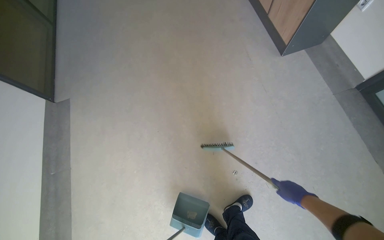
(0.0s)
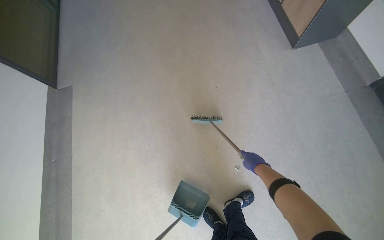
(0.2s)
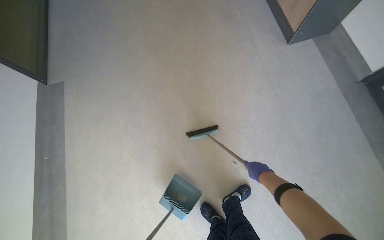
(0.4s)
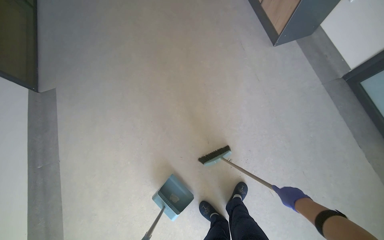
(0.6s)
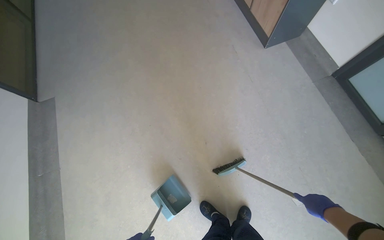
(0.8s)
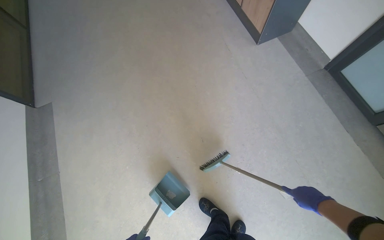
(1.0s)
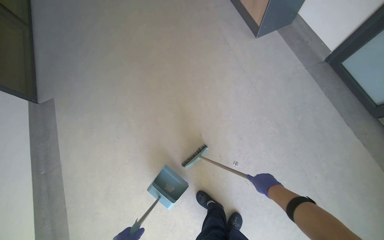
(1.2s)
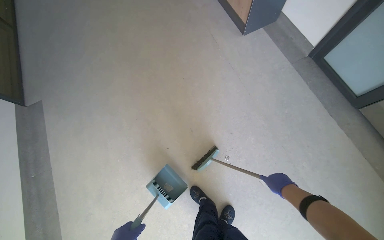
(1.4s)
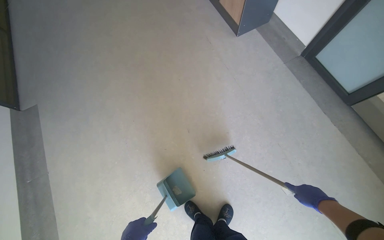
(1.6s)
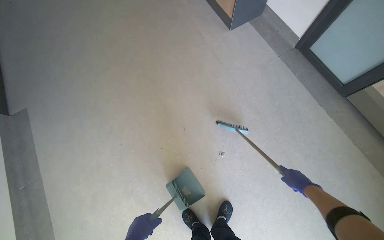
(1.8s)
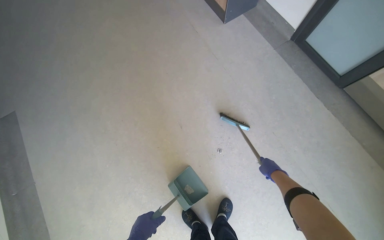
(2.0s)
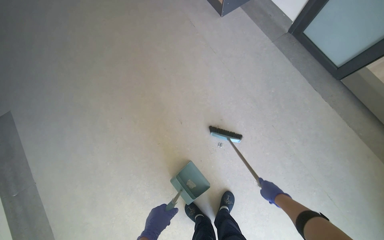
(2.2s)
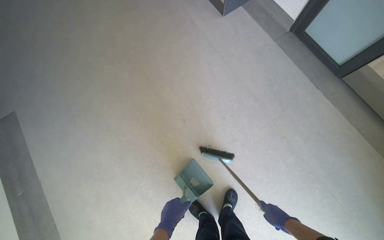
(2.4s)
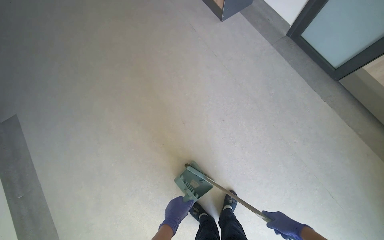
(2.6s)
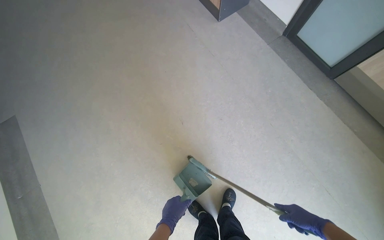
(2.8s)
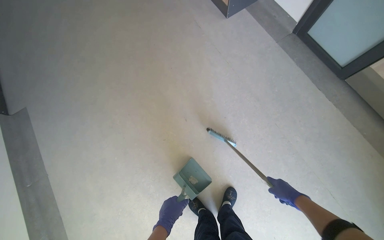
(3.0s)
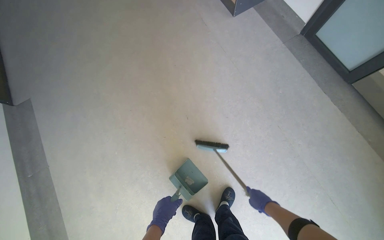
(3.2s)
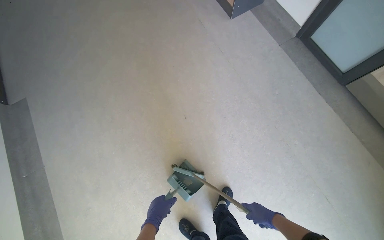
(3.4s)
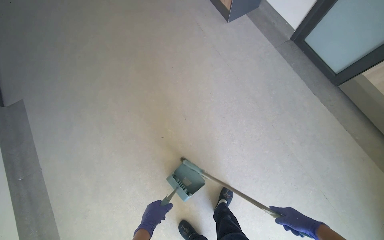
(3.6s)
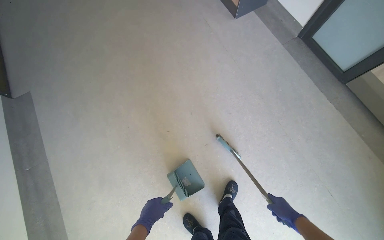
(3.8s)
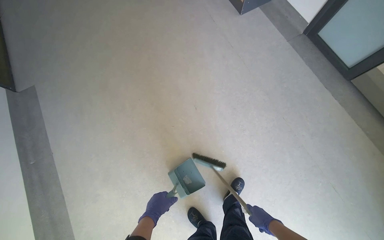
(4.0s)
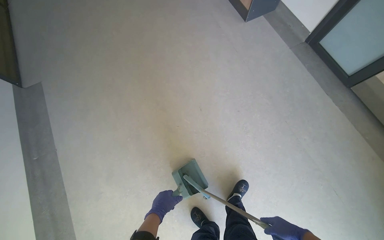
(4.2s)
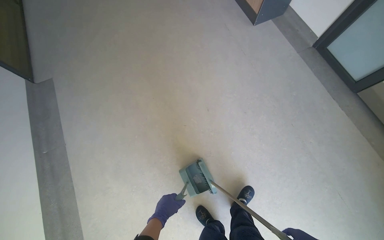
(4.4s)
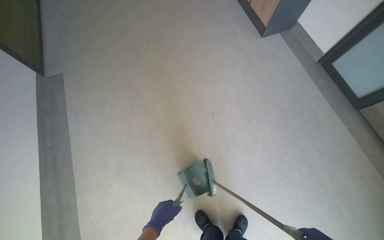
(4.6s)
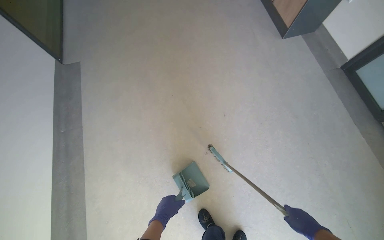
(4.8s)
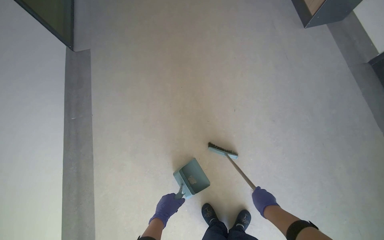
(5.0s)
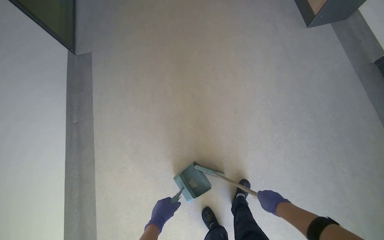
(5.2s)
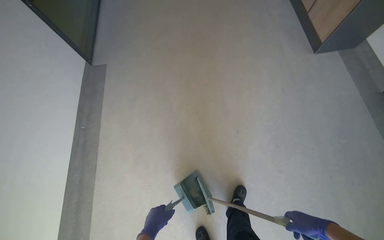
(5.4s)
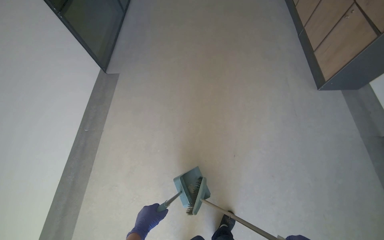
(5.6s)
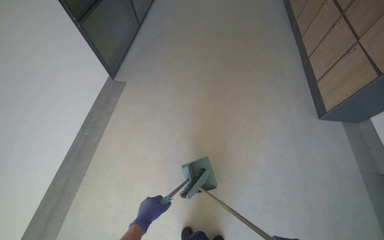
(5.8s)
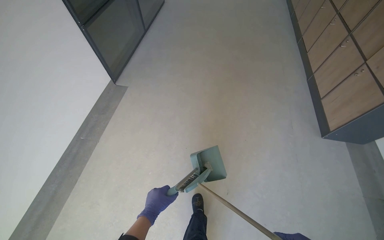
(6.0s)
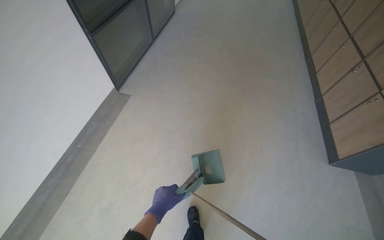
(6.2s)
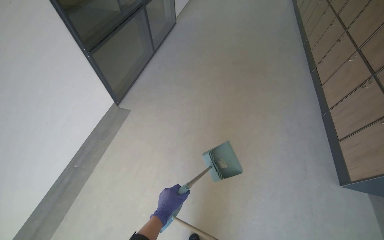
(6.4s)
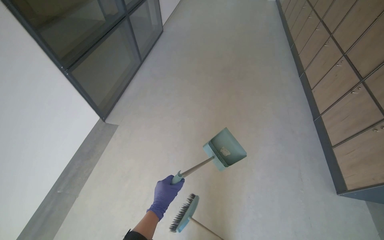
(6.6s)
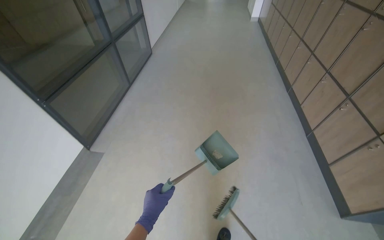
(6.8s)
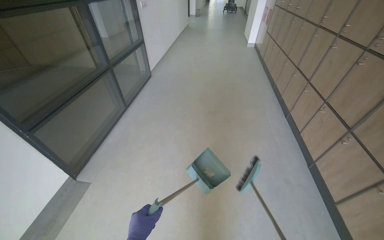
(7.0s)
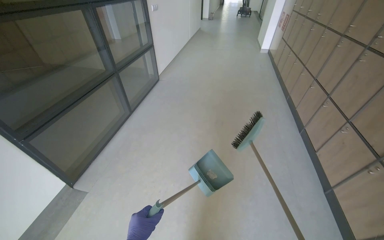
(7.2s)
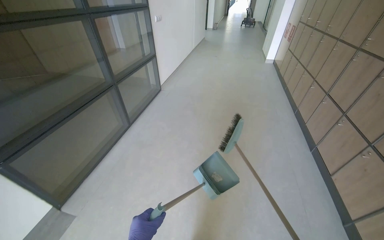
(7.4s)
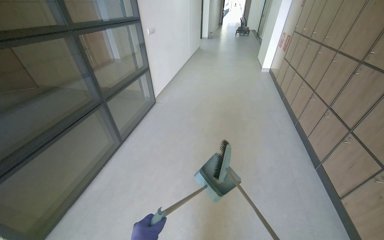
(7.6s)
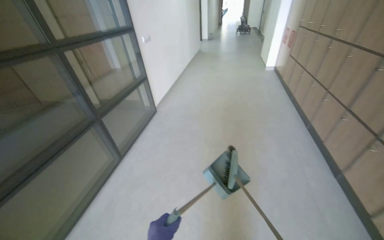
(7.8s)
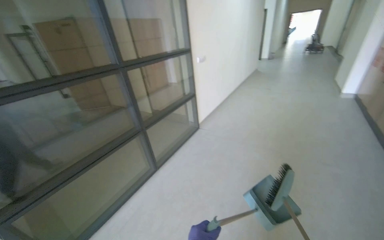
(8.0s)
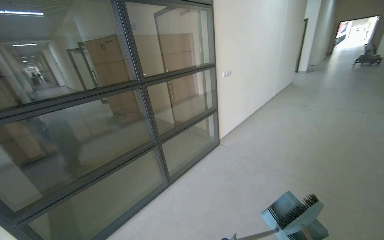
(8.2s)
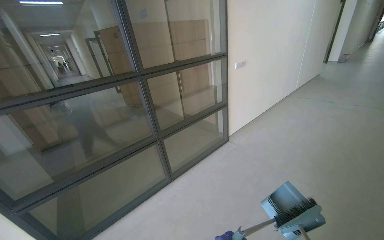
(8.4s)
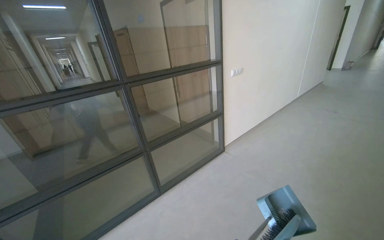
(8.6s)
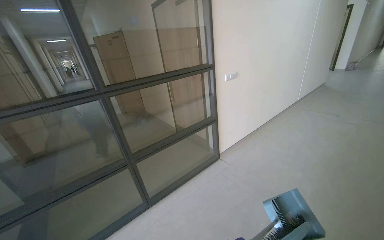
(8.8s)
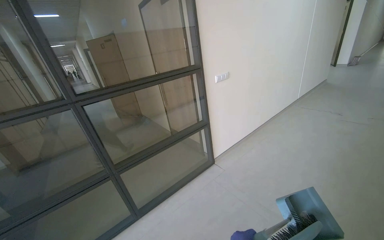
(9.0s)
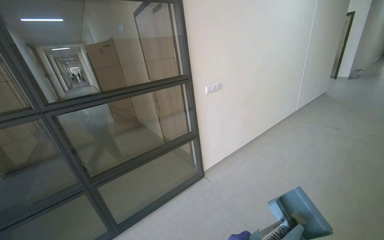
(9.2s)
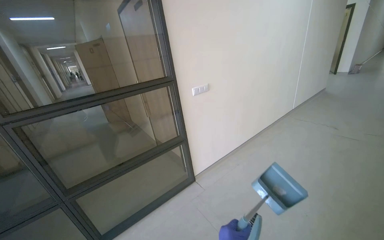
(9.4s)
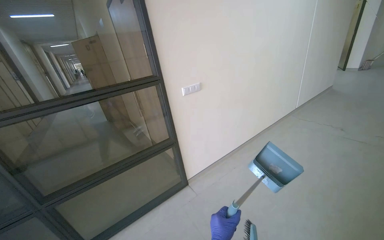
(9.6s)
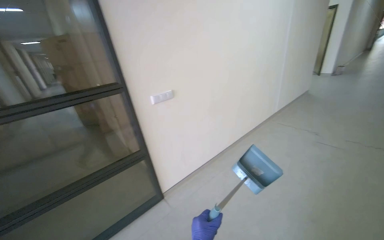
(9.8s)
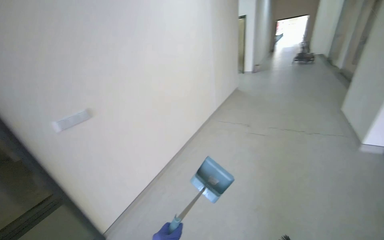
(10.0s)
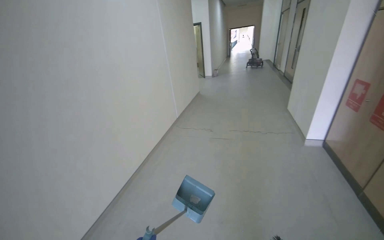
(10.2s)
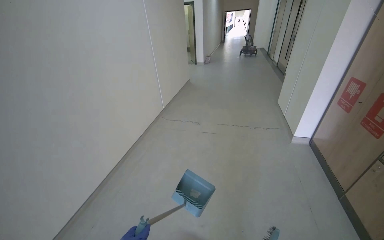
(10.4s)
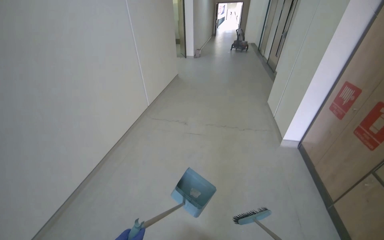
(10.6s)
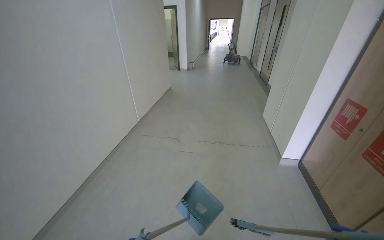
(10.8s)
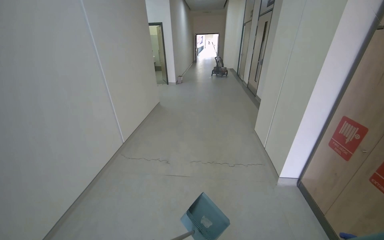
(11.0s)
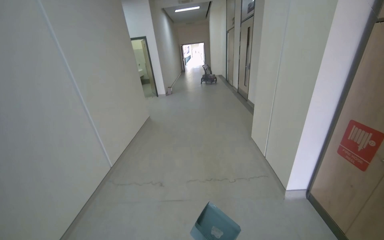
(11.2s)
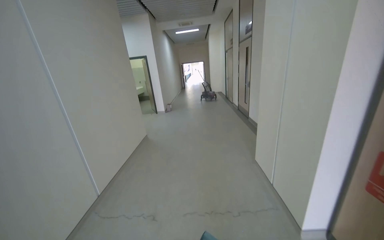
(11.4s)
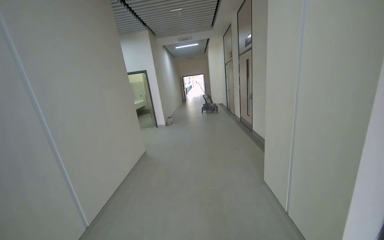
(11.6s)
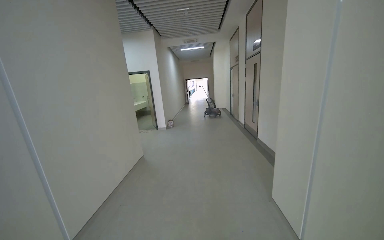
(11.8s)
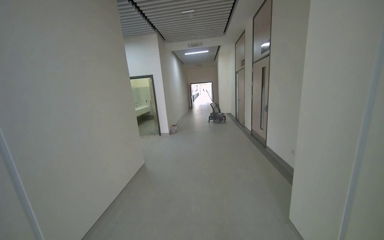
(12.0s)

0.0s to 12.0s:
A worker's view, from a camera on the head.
Job: sweeping floor.
The whole recording: Sweeping and collecting floor debris. The worker sweeps the floor with a broom and collects debris into a dustpan and a box.
0.0s to 1.6s: The right hand goes left and right, some 15 cm each way, reversing 3 times.
1.6s to 3.0s: The right hand swings nearer and farther, roughly 15 cm each way, with 2 reversals.
4.4s to 6.0s: The wearer's head swings approximately 35 degrees to the left.
6.0s to 7.6s: The camera travels approximately 1 m. The view tips upward by approximately 20 degrees.
7.6s to 9.0s: The camera is carried roughly 1 m. The head rotates roughly 40 degrees to the left.
9.0s to 10.4s: The head travels about 1 m. The wearer looks approximately 40 degrees further to the right.
10.4s to 12.0s: The camera is carried some 1 m. The camera pitches upward, by about 20 degrees.

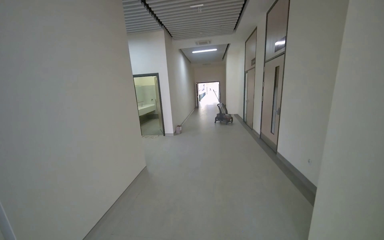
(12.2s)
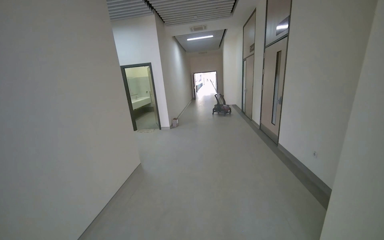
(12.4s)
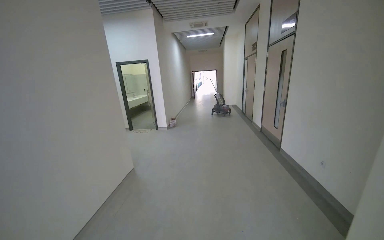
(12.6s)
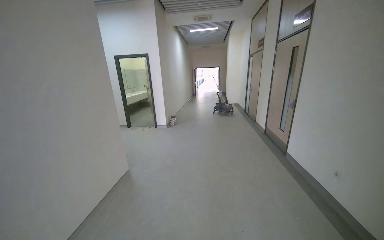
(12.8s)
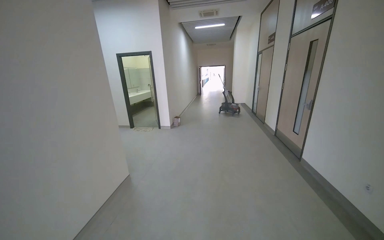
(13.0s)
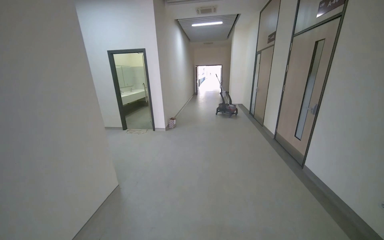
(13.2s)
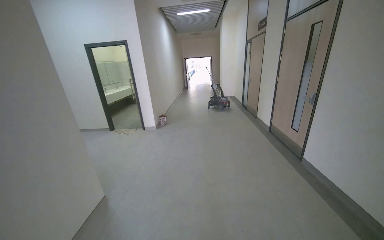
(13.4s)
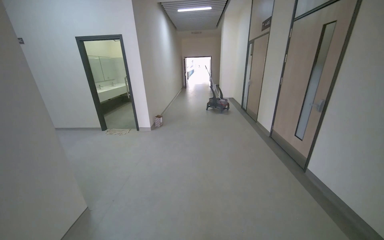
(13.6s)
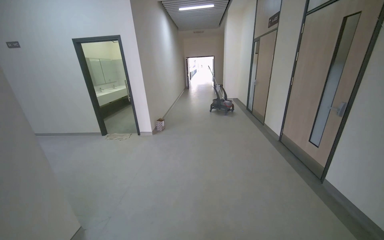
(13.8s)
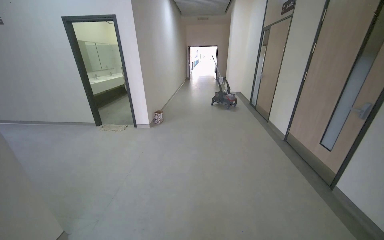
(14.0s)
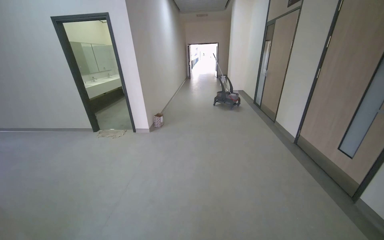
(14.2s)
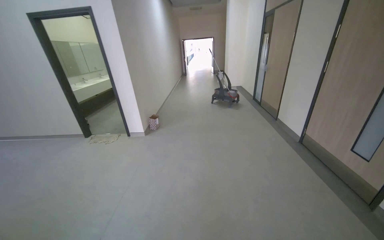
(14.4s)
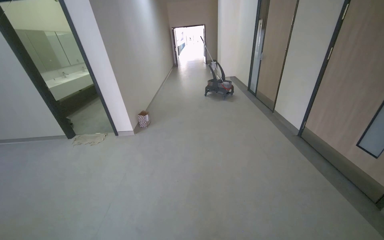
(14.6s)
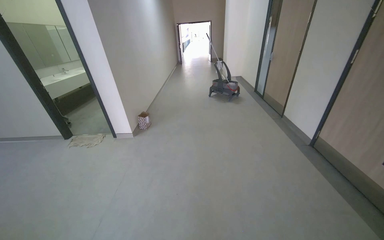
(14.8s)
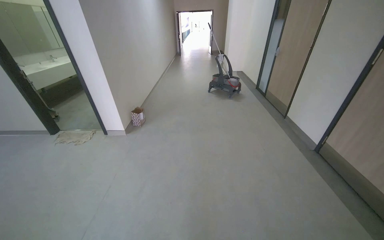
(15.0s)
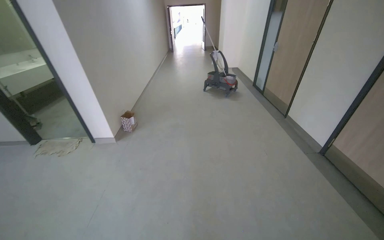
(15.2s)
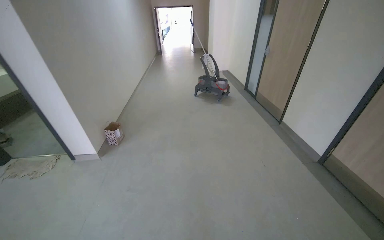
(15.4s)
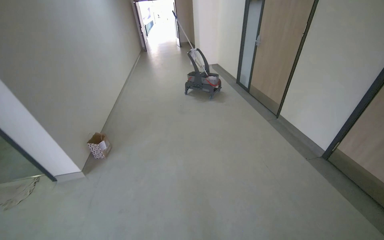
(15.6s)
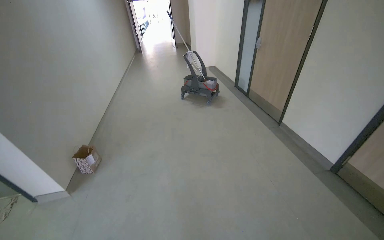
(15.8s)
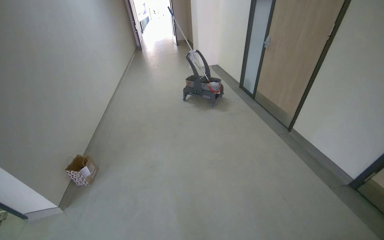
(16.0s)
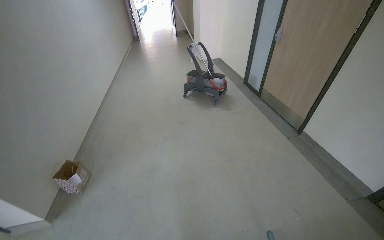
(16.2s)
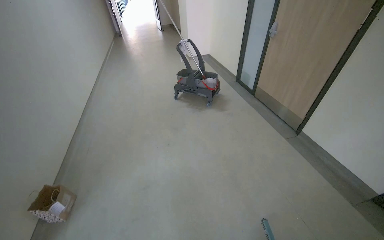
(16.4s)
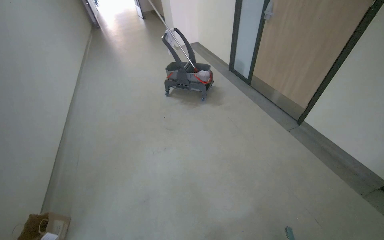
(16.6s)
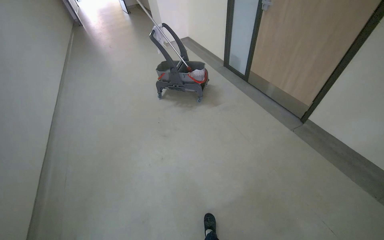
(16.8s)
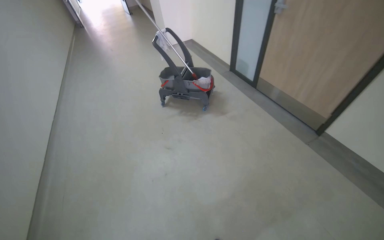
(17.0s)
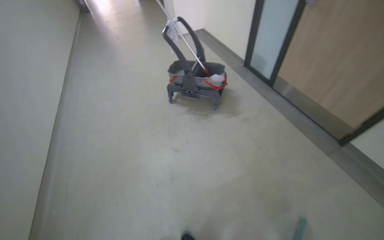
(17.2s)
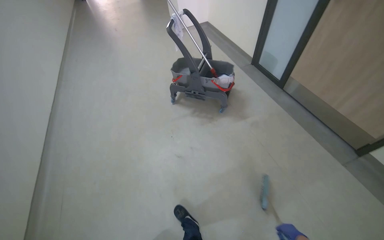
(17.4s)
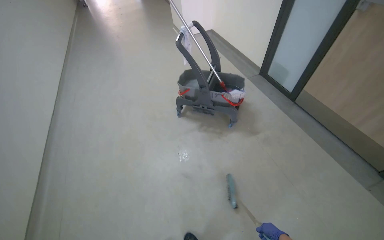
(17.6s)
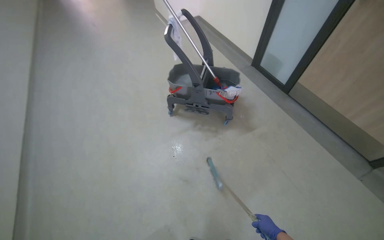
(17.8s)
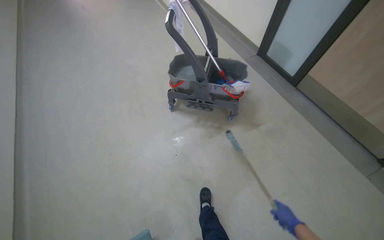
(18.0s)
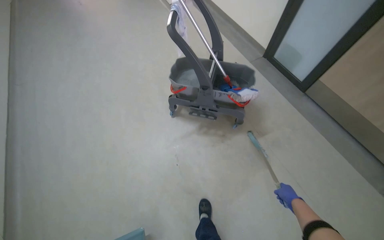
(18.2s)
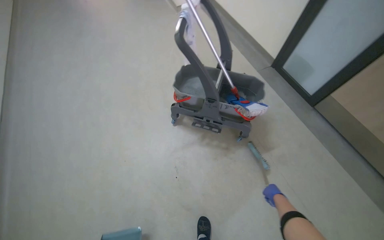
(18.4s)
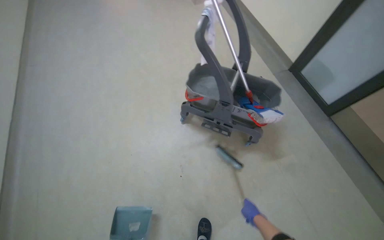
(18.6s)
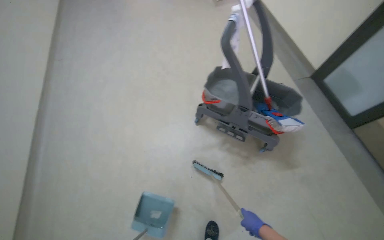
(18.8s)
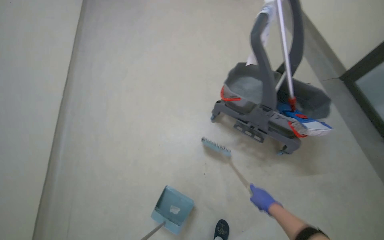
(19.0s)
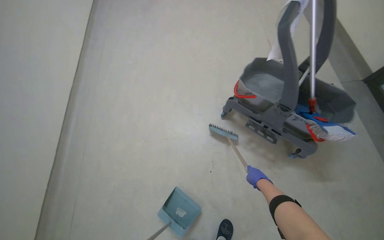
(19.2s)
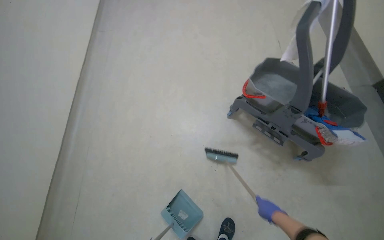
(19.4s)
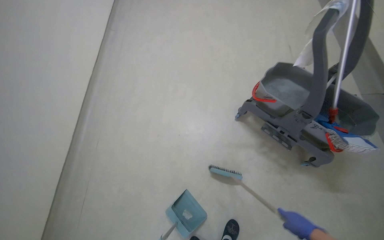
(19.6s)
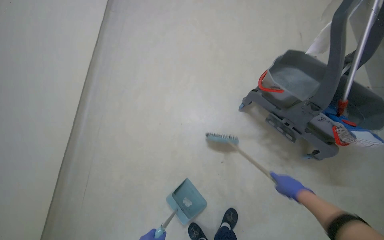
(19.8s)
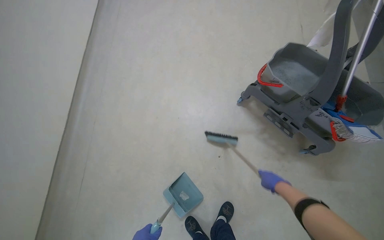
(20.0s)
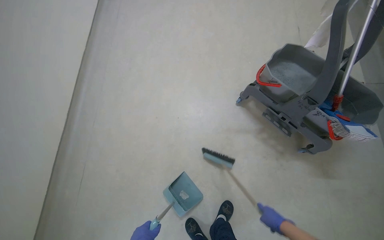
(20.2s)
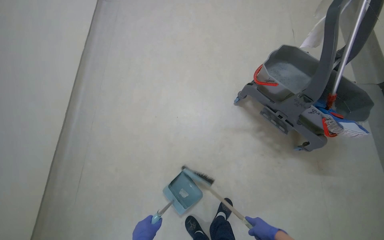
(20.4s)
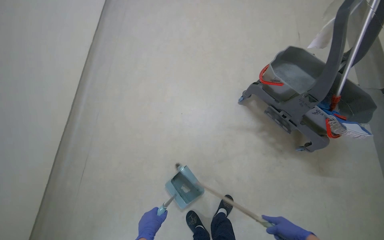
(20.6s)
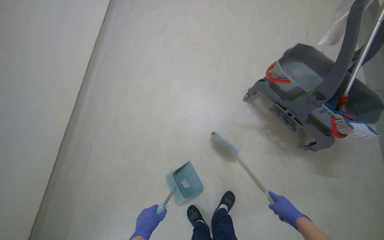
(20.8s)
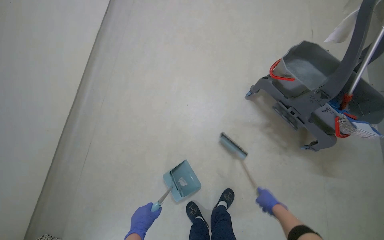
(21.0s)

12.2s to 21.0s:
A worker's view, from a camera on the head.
Job: sweeping floor.
The whole recording: Sweeping and collecting floor debris. The worker sweeps the floor with a broom and collects debris into a dustpan and a box.
12.2s to 13.6s: The wearer moves roughly 1.5 m.
13.6s to 15.2s: The camera travels about 2 m. The camera pitches downward, by about 15 degrees.
15.2s to 16.6s: The wearer moves approximately 1.5 m. The head turns to the right by about 20 degrees.
16.6s to 18.0s: The head travels approximately 1 m. The view tips downward by about 15 degrees.
18.0s to 19.6s: The head travels roughly 40 cm. The head rotates some 30 degrees to the left.
19.6s to 21.0s: The right hand travels up the picture and back again, some 10 cm each way.
